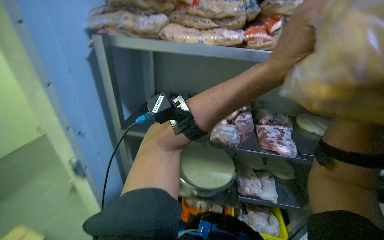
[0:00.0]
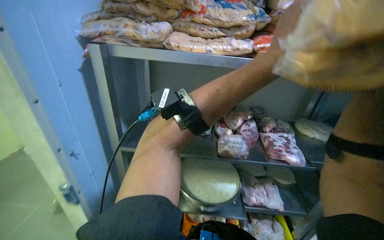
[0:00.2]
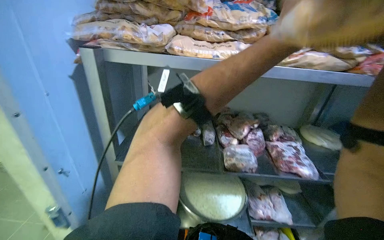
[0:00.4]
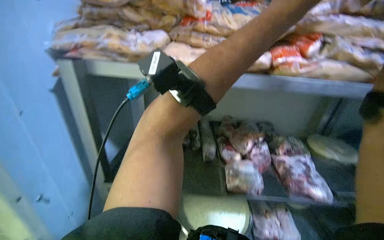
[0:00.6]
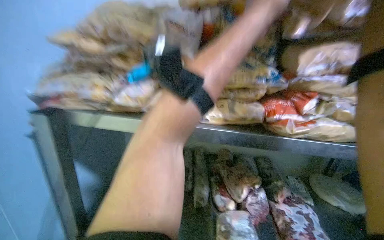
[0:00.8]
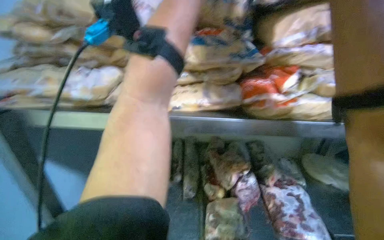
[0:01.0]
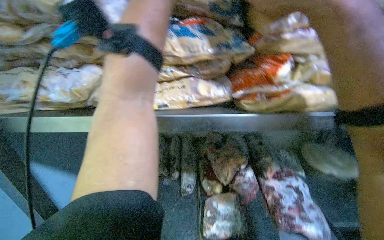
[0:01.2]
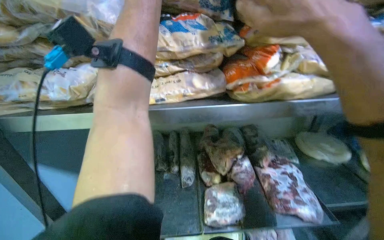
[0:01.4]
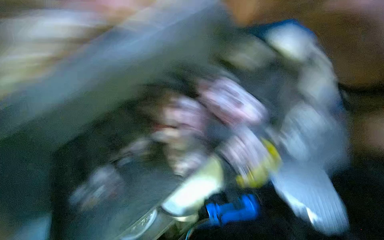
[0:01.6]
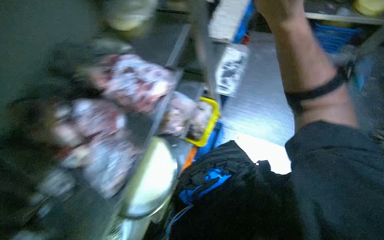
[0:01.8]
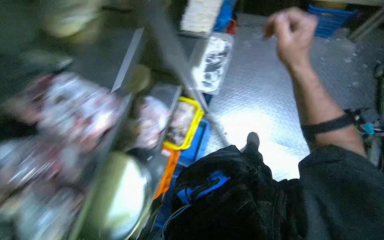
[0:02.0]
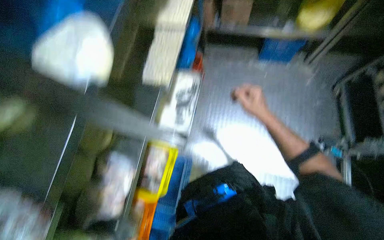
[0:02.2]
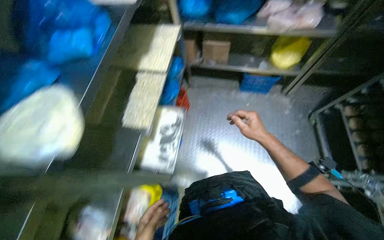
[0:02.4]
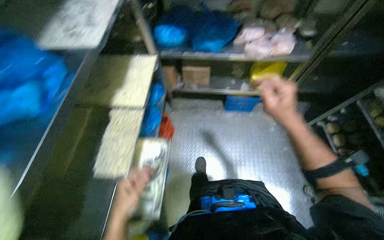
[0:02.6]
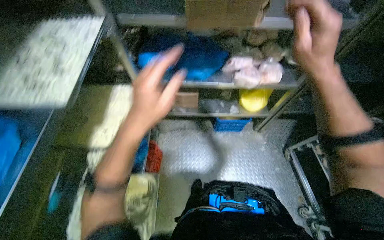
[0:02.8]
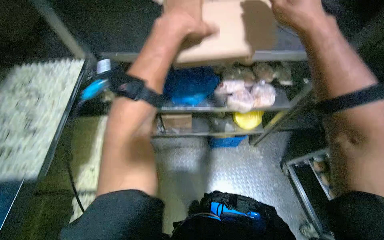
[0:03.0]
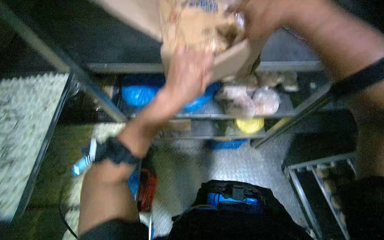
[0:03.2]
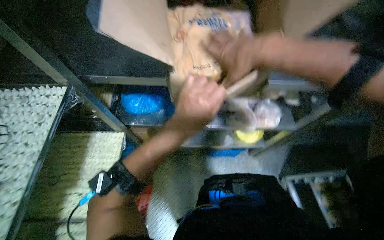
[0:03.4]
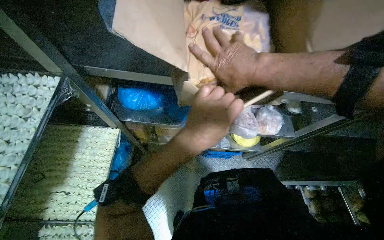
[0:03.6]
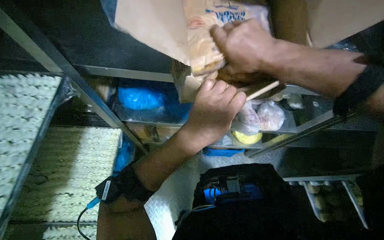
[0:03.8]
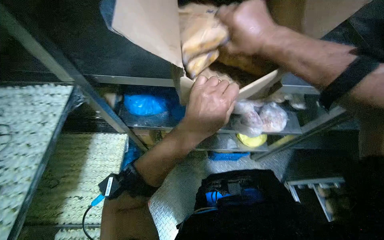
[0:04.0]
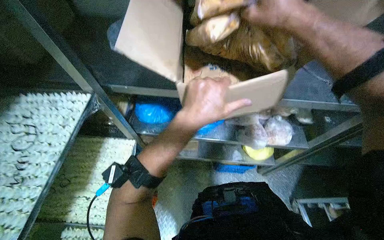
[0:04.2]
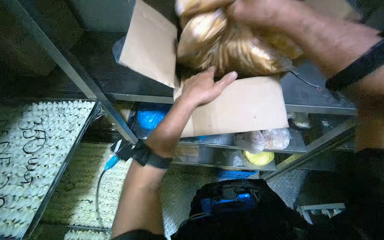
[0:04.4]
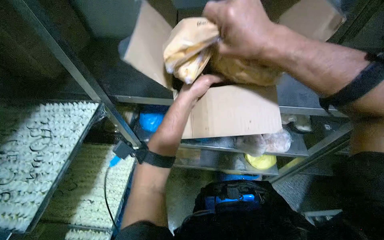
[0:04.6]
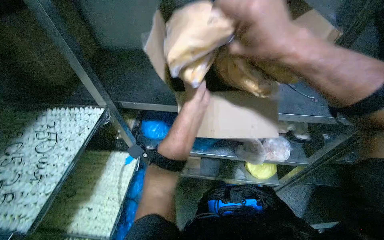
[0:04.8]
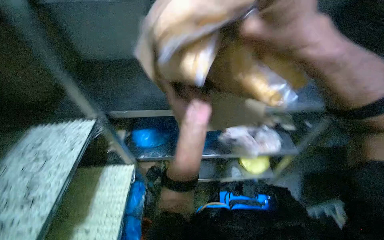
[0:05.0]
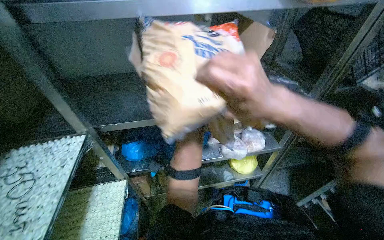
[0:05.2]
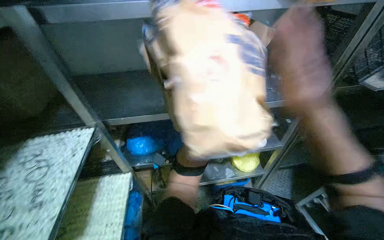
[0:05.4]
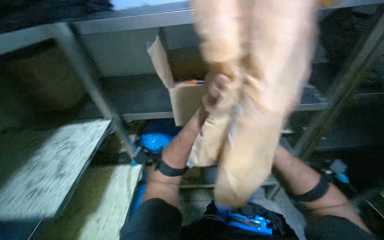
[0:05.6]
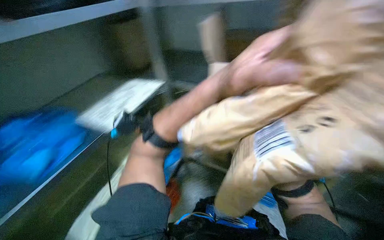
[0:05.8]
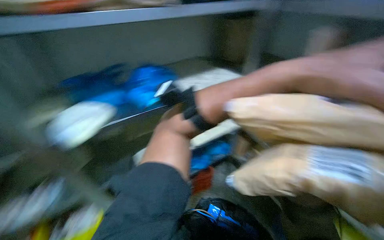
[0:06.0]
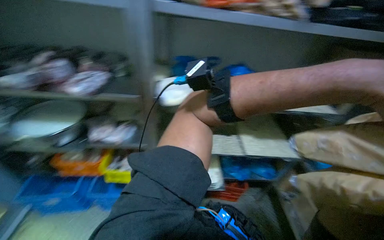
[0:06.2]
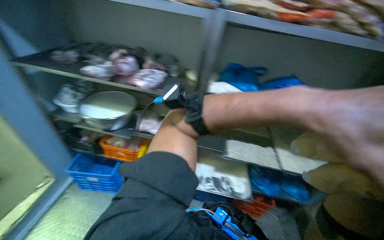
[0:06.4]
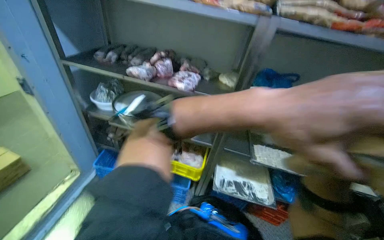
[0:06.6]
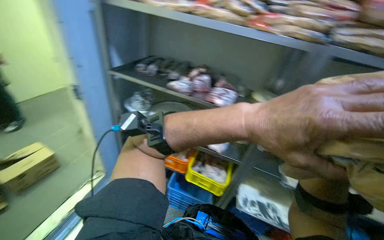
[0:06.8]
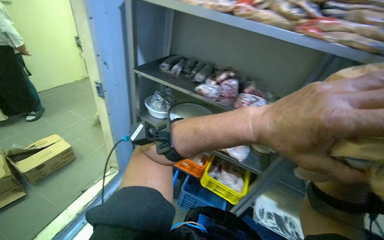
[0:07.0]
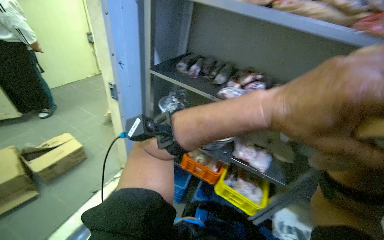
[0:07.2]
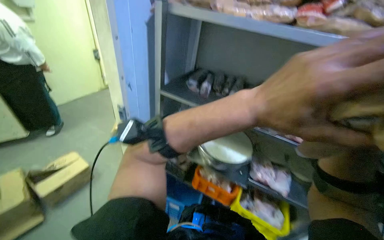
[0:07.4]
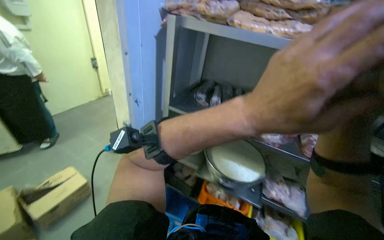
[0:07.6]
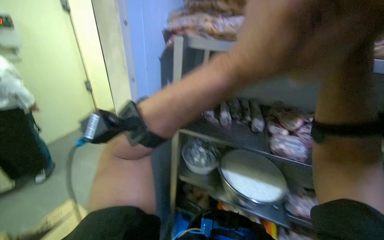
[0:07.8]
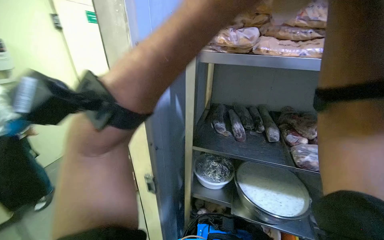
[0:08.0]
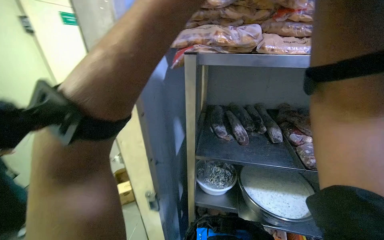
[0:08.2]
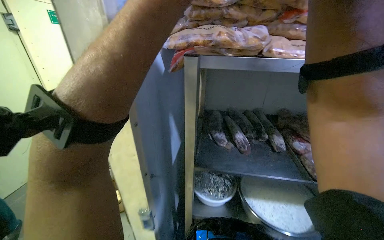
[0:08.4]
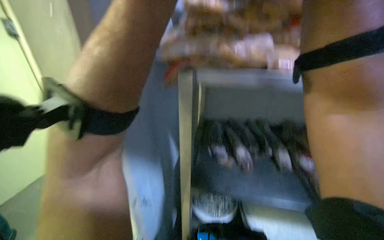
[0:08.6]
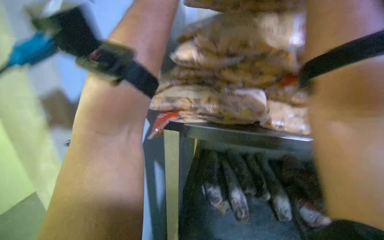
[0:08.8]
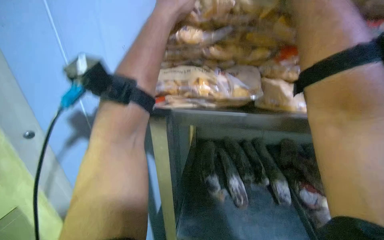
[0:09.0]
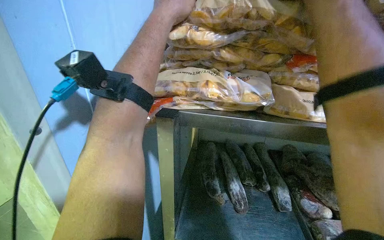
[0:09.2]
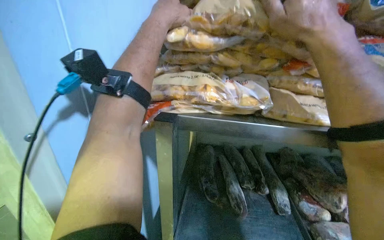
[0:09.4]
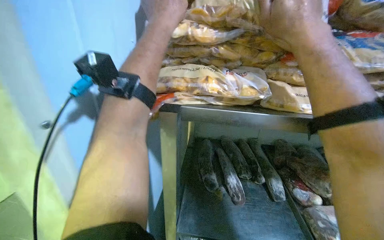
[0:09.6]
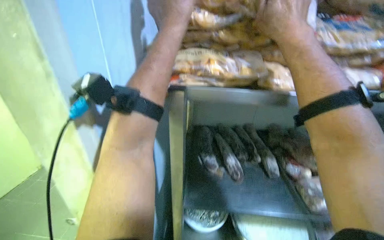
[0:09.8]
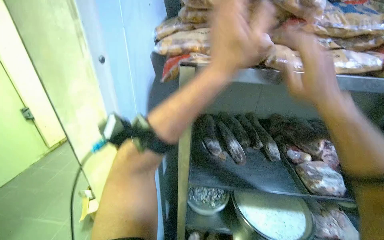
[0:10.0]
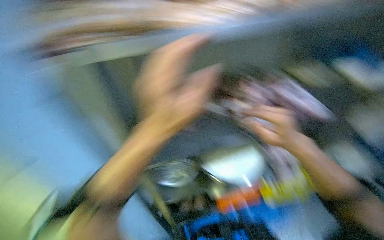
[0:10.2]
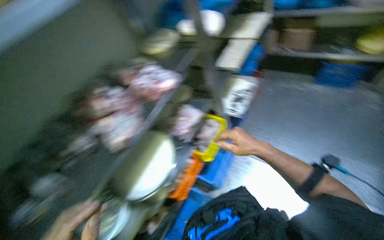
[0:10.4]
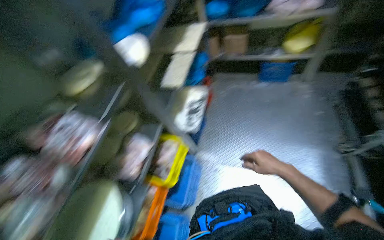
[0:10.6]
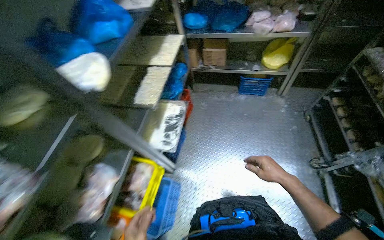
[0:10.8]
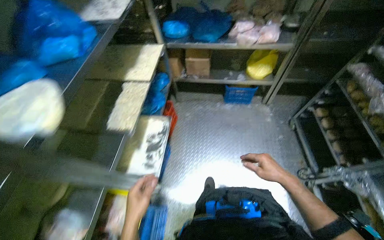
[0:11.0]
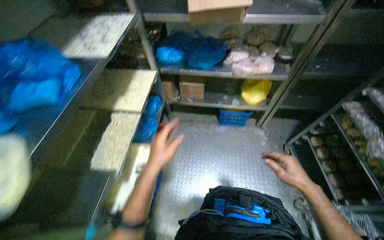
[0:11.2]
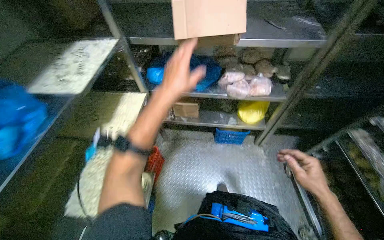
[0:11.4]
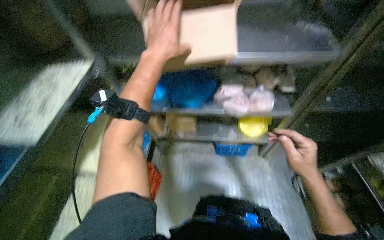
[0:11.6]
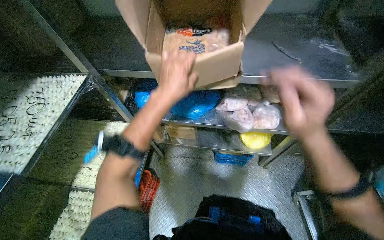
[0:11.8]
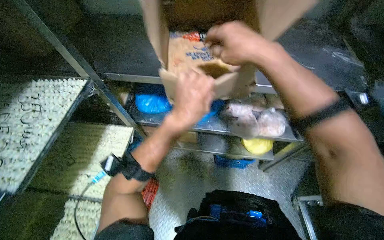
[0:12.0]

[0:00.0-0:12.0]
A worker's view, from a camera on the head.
Job: preparing food.
The whole recording: Stocking frozen food onto shelves. The worker unloads bags of frozen food from cardboard boxes and places them onto metal shelves.
0:00.0 to 0:01.6: The wearer looks about 20 degrees further to the right.
0:01.6 to 0:03.0: The head travels about 80 cm. The wearer looks approximately 30 degrees further to the right. The camera pitches upward, by about 15 degrees.
0:06.0 to 0:07.6: The wearer moves to the left, approximately 80 cm. The wearer looks some 25 degrees further to the left.
0:07.6 to 0:09.0: The camera travels about 50 cm.
0:10.4 to 0:12.0: The head travels approximately 1.5 m. The head rotates some 30 degrees to the right.

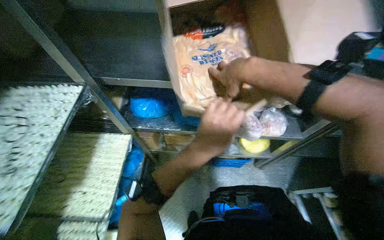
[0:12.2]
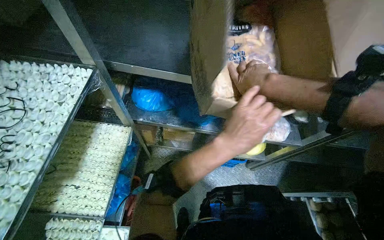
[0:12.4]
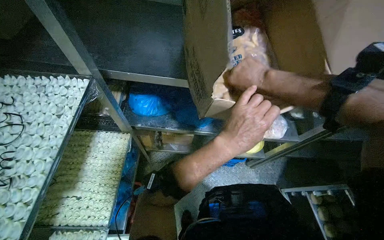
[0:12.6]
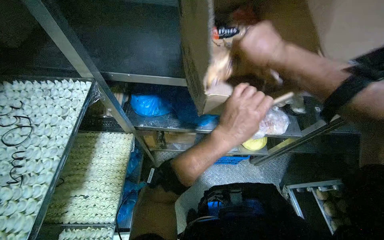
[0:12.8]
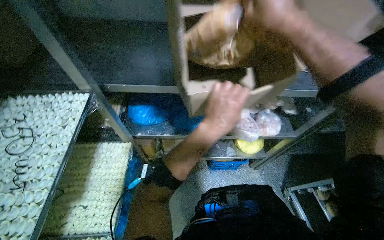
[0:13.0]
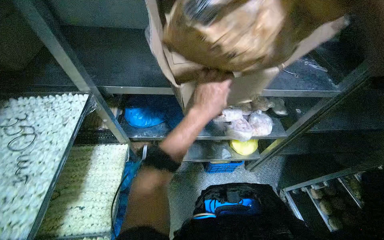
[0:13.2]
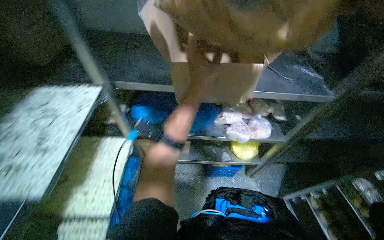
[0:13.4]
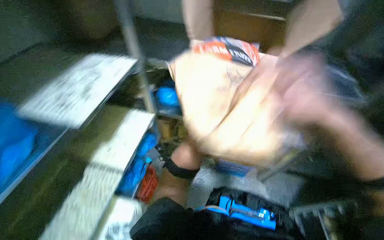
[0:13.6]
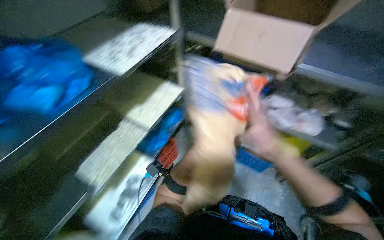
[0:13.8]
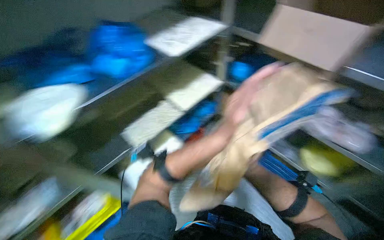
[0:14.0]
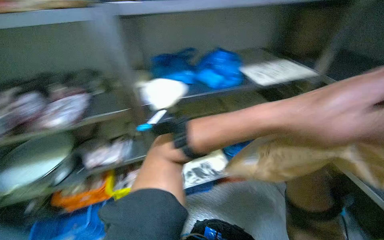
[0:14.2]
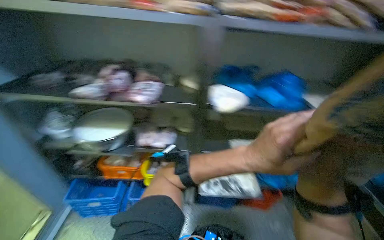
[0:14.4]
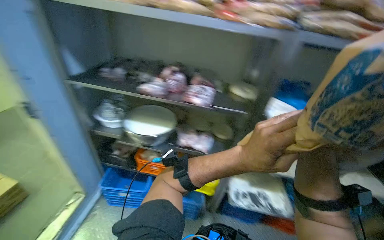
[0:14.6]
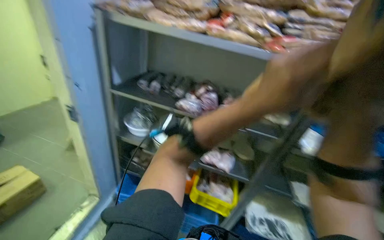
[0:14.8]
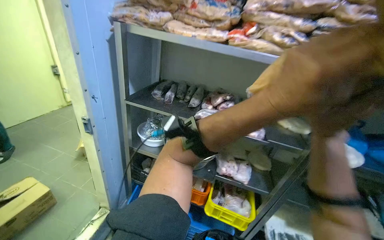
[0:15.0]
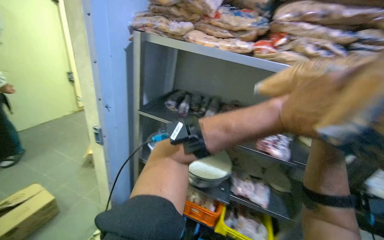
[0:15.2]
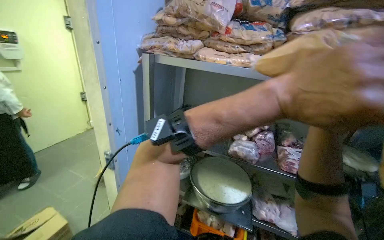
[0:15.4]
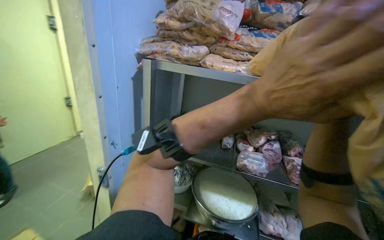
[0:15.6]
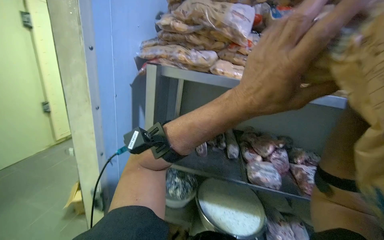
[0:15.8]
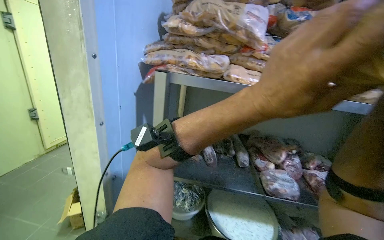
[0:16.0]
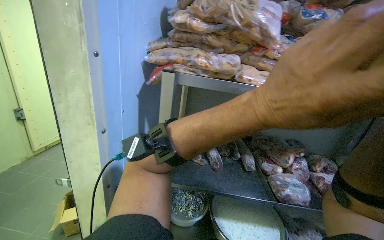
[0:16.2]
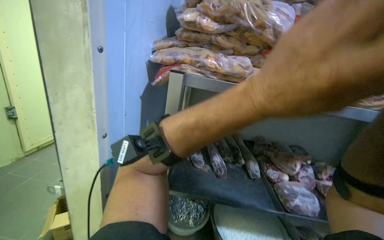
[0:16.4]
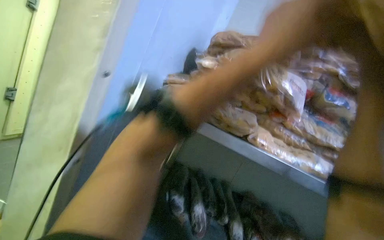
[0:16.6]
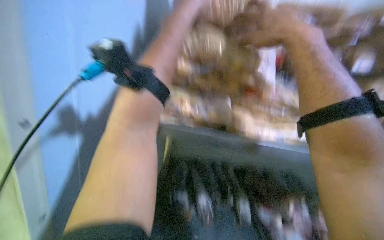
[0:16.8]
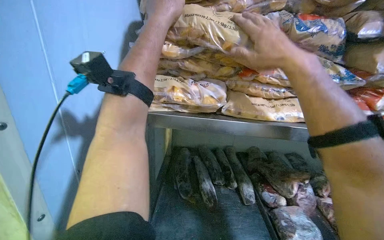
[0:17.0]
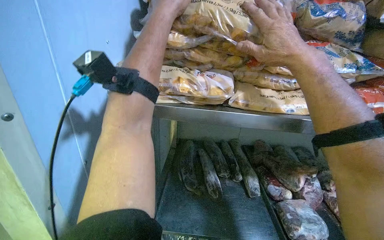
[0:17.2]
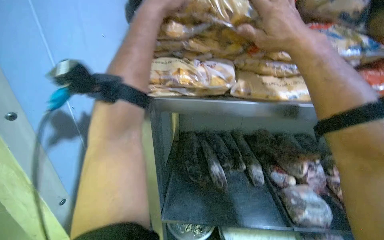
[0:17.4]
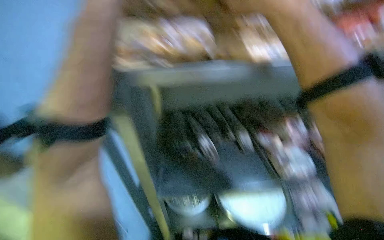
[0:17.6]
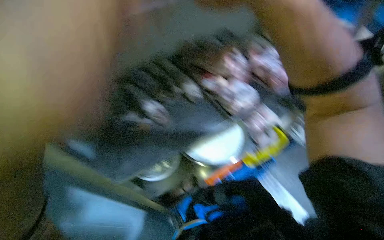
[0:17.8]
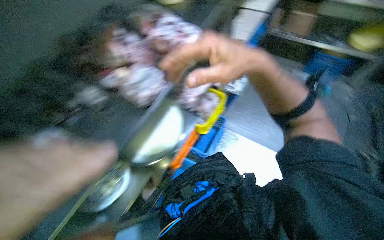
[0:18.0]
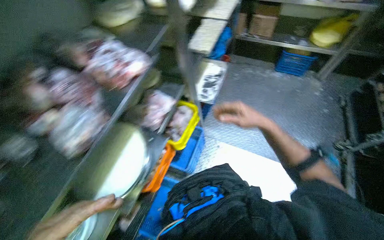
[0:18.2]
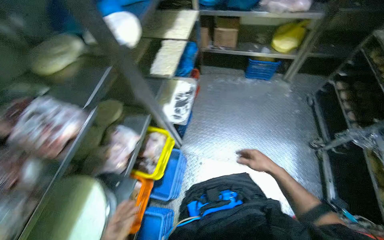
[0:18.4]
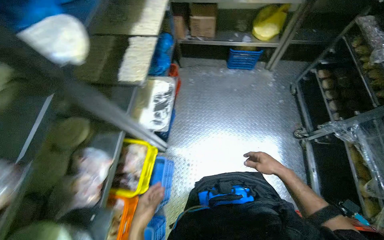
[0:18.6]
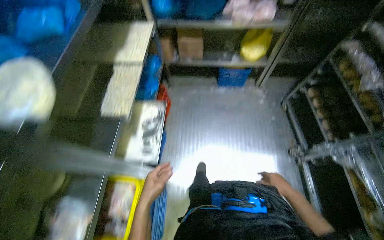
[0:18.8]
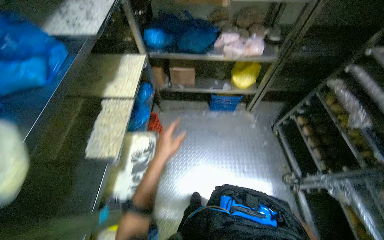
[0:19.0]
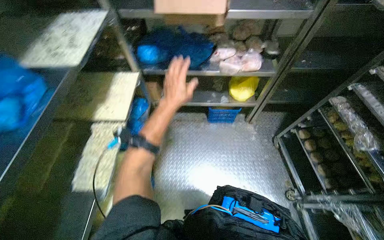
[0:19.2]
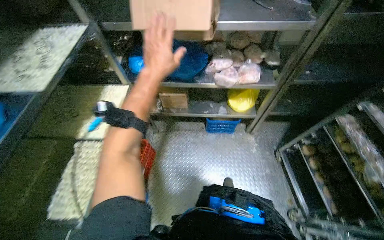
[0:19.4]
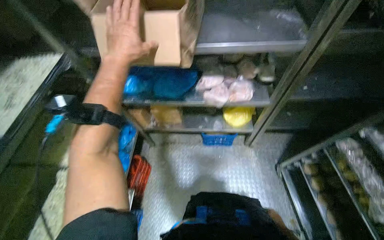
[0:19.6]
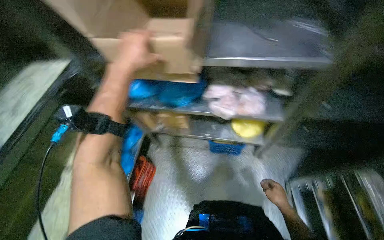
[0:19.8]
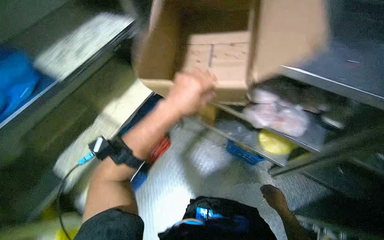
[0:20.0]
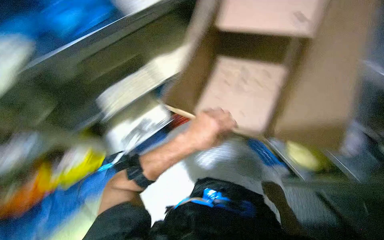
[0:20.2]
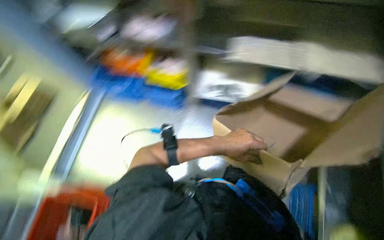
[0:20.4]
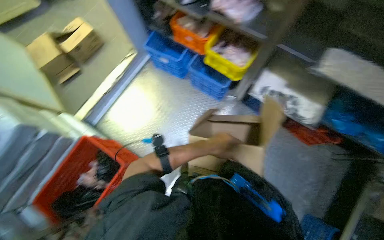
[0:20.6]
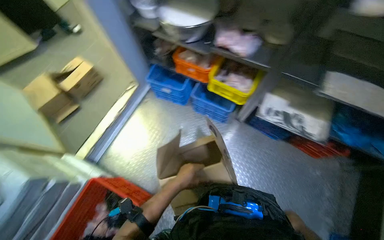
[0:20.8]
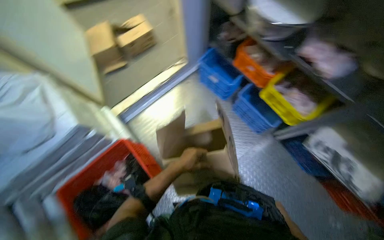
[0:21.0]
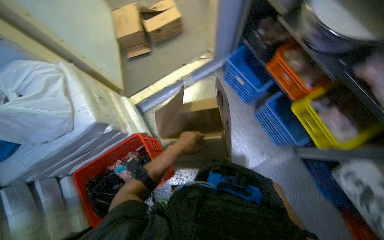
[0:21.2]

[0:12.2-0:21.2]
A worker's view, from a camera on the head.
Job: preparing food.
The whole recording: Stocking frozen food onto shelves. The worker unloads bags of frozen food from cardboard boxes and places them onto metal shelves.
0:12.2 to 0:13.8: The left hand travels nearer to the camera by roughly 20 cm, and goes up the picture and returns, roughly 5 cm each way.
0:13.8 to 0:15.2: The camera travels about 80 cm. The head rotates about 65 degrees to the left. The view tips upward by some 20 degrees.
0:15.2 to 0:16.6: The head travels some 50 cm.
0:16.6 to 0:18.2: The head rotates approximately 65 degrees to the right. The view tilts approximately 40 degrees downward.
0:18.2 to 0:19.8: The wearer moves some 1 m.
0:19.8 to 0:21.2: The camera travels roughly 60 cm. The head rotates approximately 85 degrees to the left. The wearer looks roughly 20 degrees further downward.
